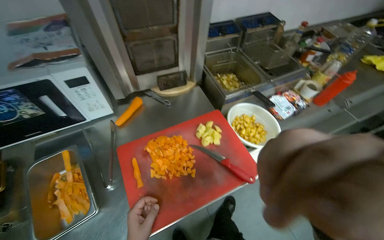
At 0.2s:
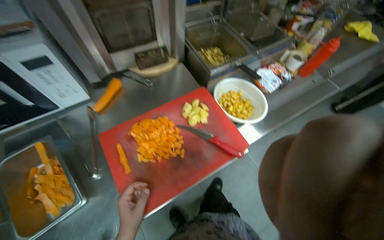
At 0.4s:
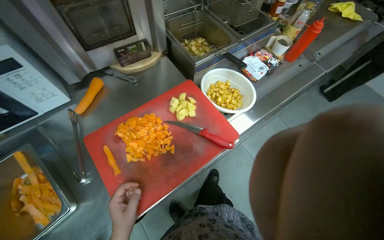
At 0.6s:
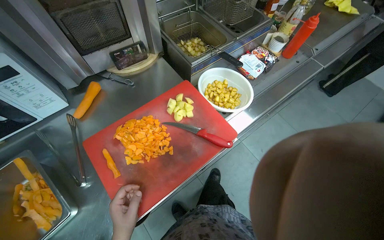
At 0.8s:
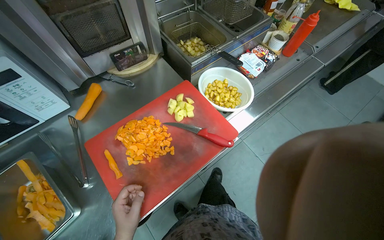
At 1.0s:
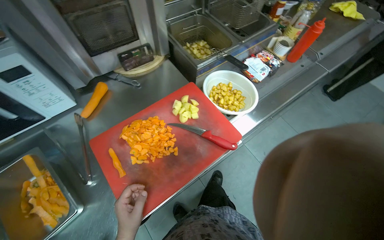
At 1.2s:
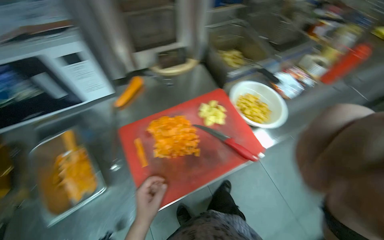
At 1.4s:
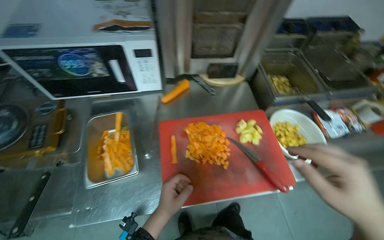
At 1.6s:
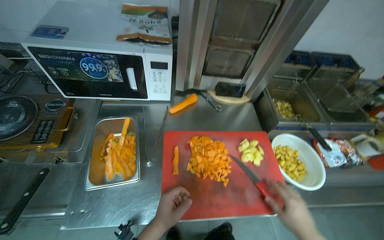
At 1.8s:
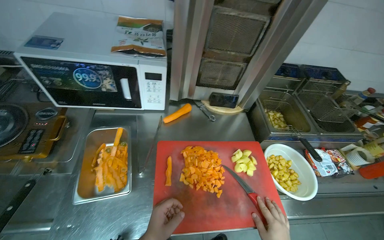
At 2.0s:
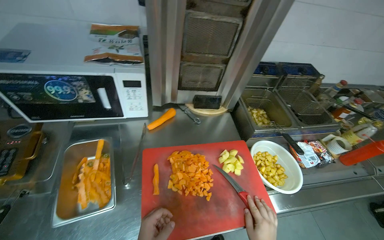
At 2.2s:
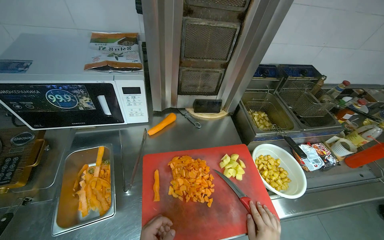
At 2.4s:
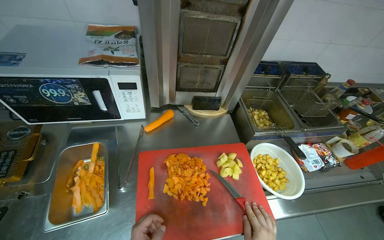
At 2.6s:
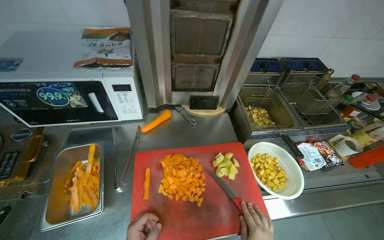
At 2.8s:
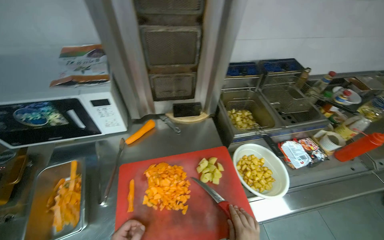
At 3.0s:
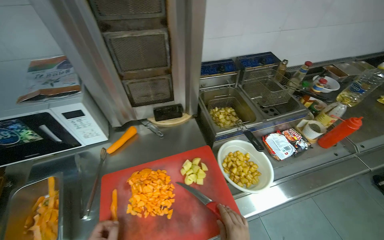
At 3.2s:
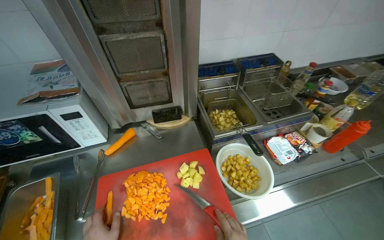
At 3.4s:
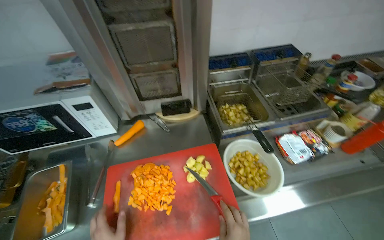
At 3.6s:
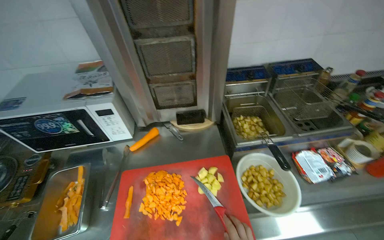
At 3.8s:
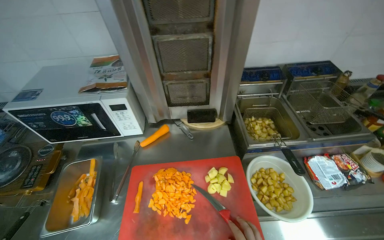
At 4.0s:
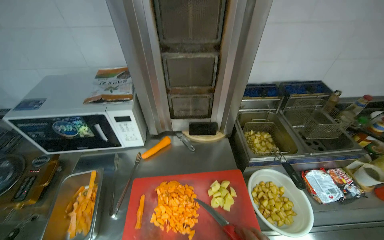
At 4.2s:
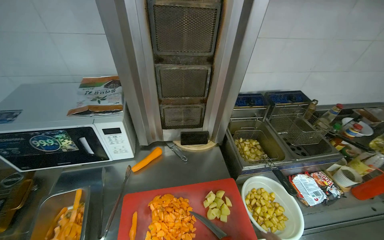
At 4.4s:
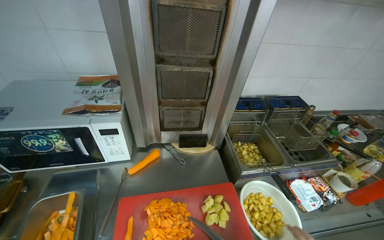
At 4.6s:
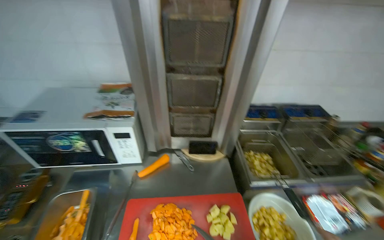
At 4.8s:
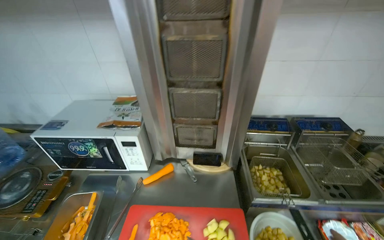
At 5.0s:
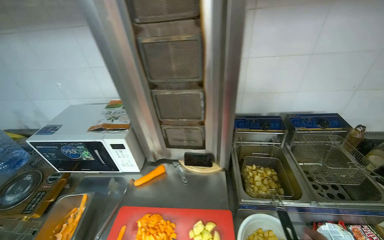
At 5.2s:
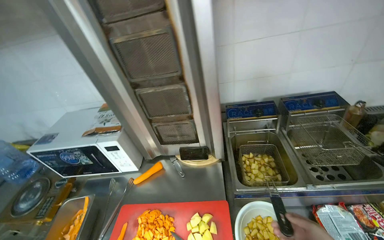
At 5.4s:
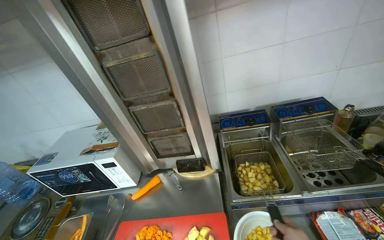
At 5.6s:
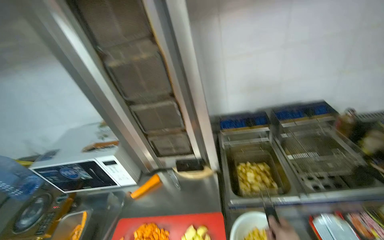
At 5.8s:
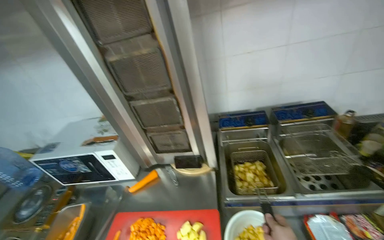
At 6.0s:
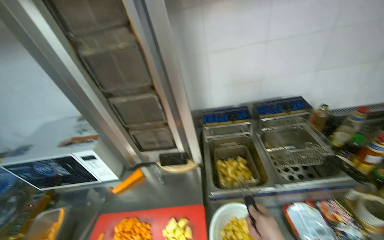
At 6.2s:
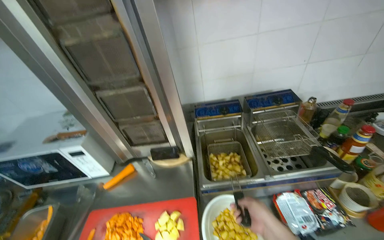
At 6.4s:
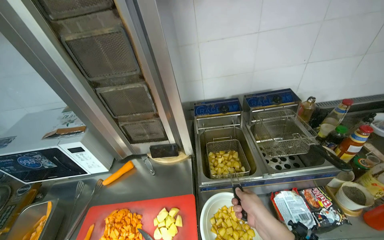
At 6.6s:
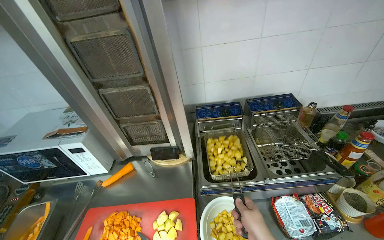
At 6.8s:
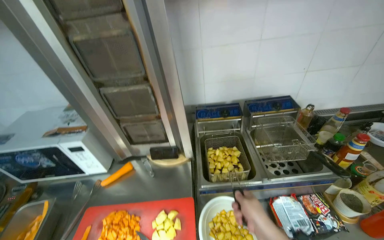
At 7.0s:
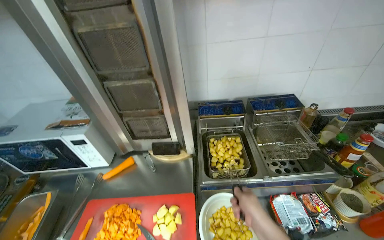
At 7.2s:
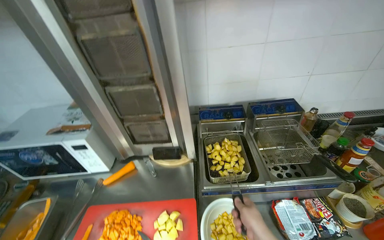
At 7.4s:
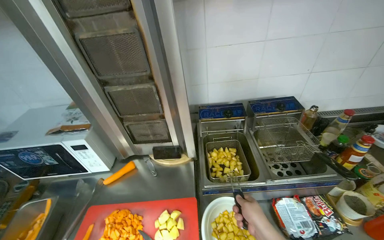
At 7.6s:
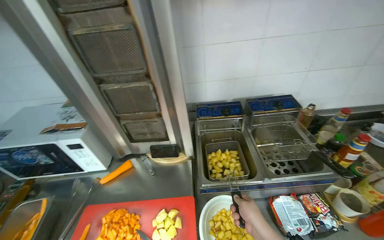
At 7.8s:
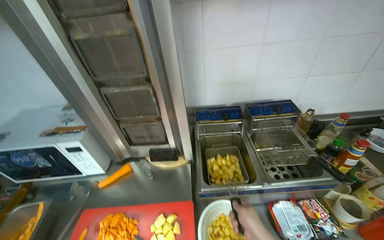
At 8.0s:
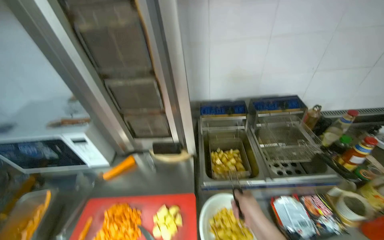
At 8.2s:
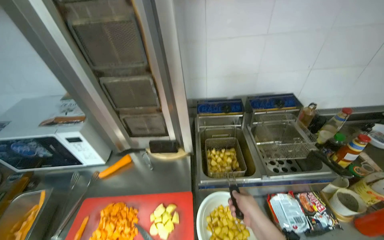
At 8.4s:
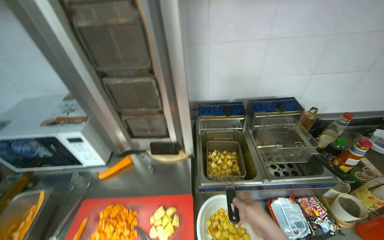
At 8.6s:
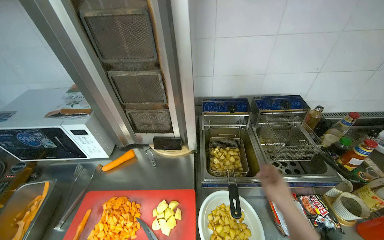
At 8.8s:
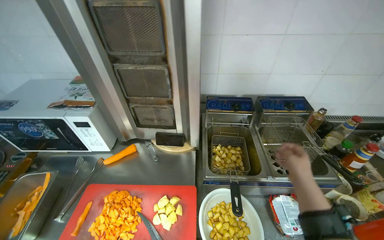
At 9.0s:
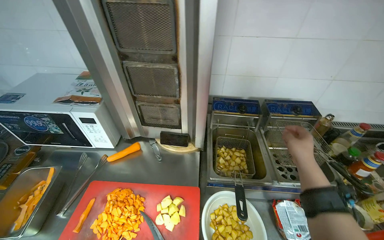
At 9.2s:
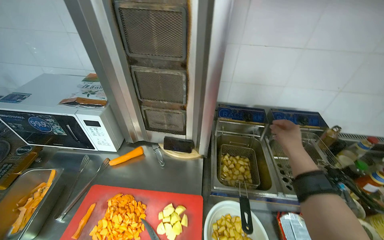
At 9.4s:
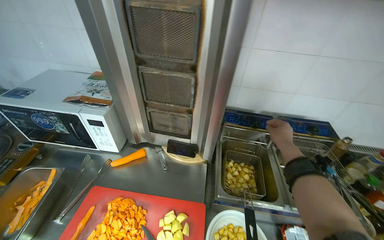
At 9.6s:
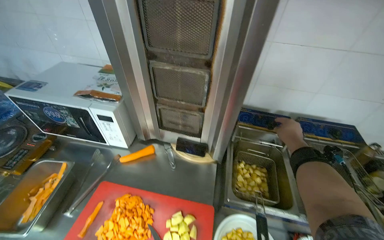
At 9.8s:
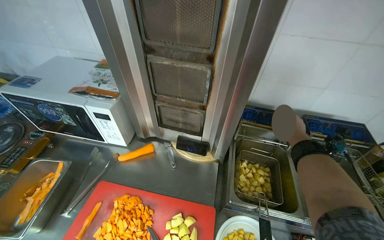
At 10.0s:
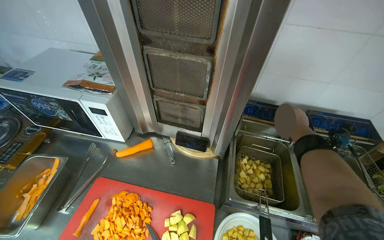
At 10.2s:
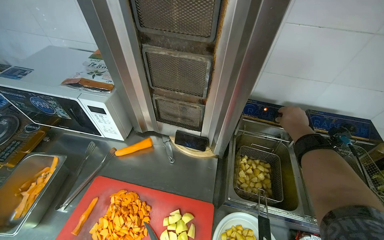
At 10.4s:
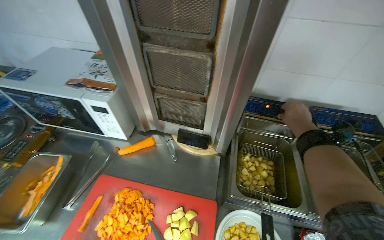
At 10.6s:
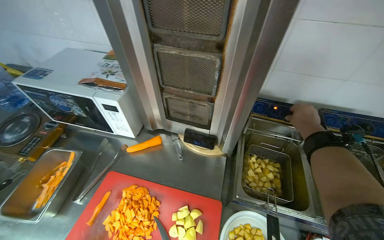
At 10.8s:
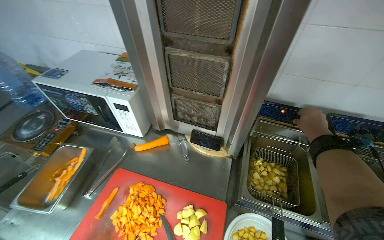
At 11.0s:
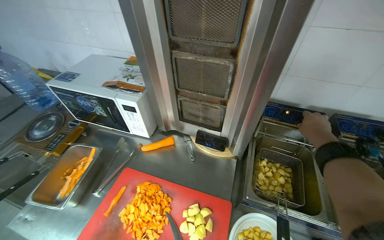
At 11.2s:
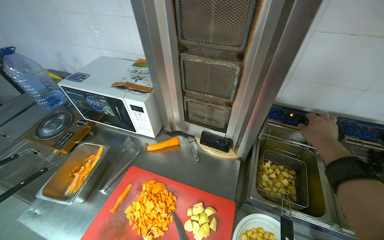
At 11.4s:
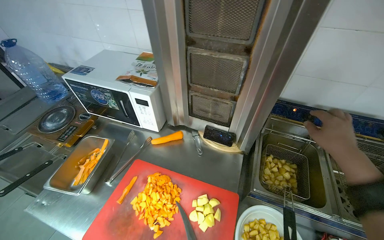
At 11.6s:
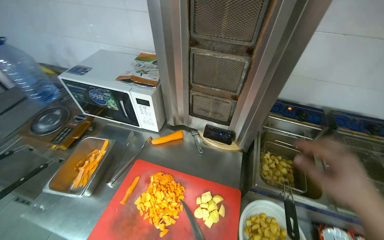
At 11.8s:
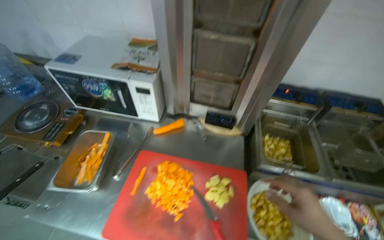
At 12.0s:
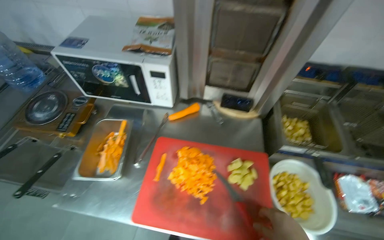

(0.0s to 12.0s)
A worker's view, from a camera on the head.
Job: preparing food.
The whole recording: Chopping carrots. The worker continues chopping carrots on a red cutting board.
4.4s - 6.0s: The camera is aimed roughly 15 degrees further to the left.
7.6s - 9.0s: The right hand is displaced up the picture and to the right by about 20 cm.
9.0s - 10.4s: The right hand shifts approximately 25 cm farther from the camera and up the picture.

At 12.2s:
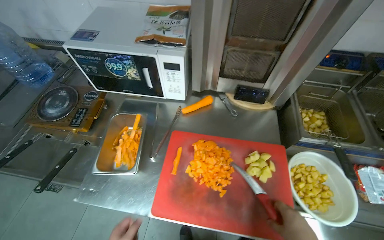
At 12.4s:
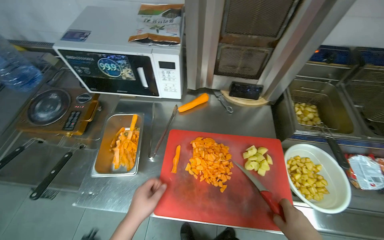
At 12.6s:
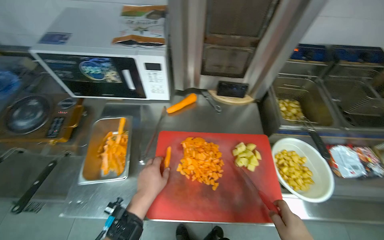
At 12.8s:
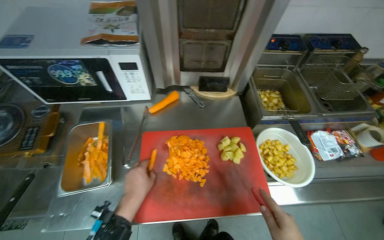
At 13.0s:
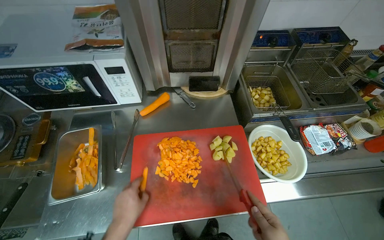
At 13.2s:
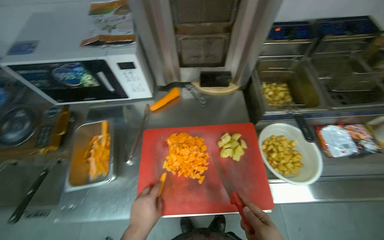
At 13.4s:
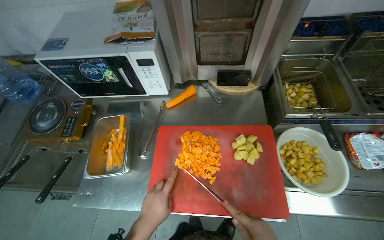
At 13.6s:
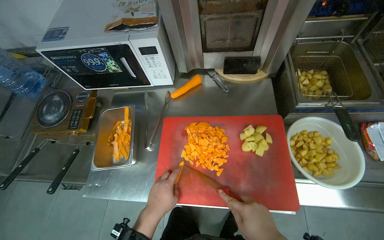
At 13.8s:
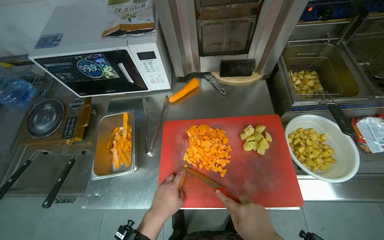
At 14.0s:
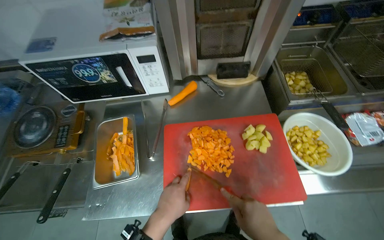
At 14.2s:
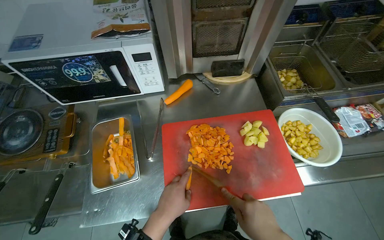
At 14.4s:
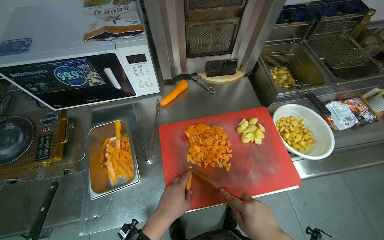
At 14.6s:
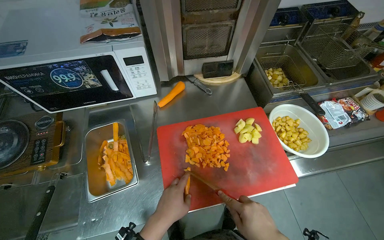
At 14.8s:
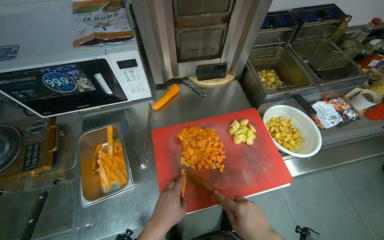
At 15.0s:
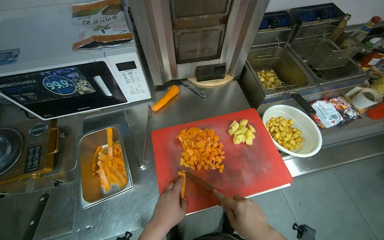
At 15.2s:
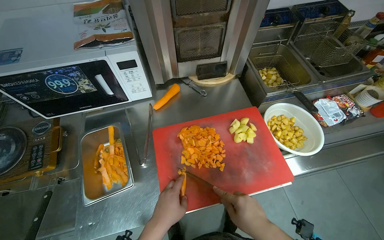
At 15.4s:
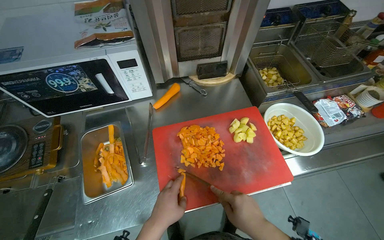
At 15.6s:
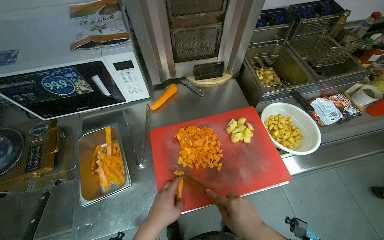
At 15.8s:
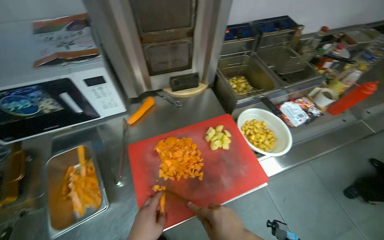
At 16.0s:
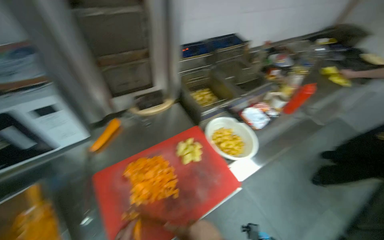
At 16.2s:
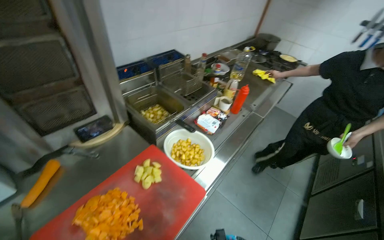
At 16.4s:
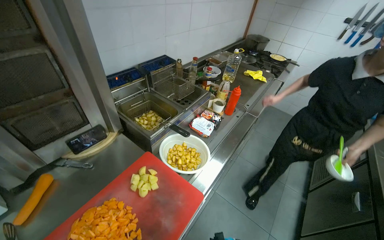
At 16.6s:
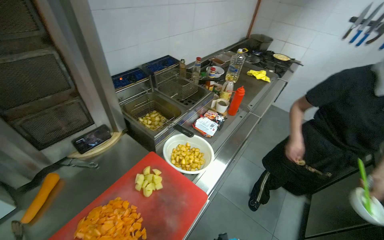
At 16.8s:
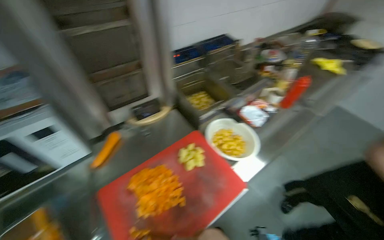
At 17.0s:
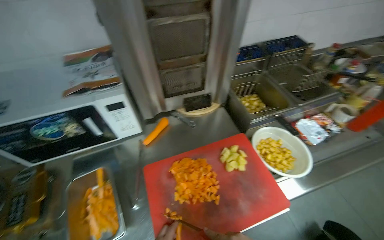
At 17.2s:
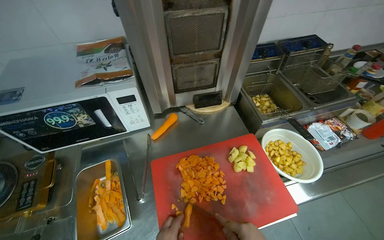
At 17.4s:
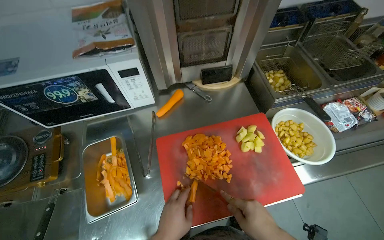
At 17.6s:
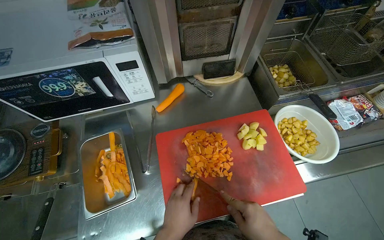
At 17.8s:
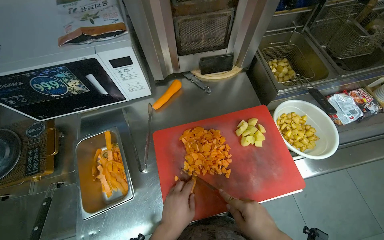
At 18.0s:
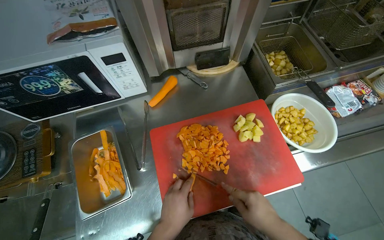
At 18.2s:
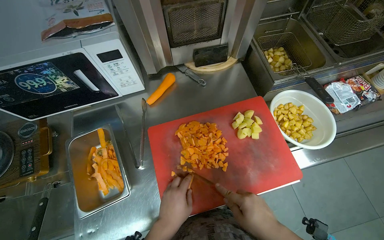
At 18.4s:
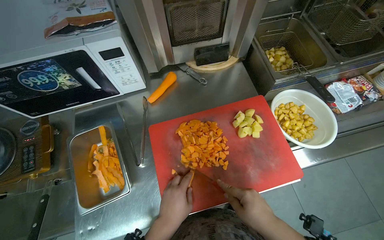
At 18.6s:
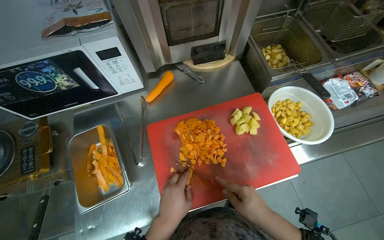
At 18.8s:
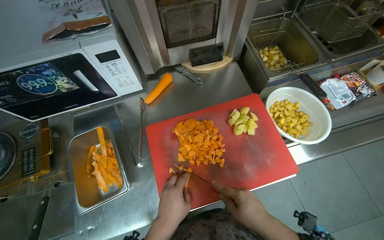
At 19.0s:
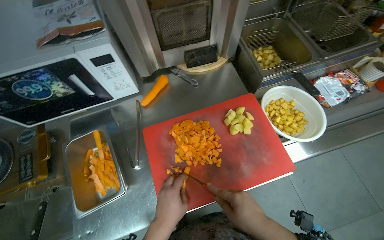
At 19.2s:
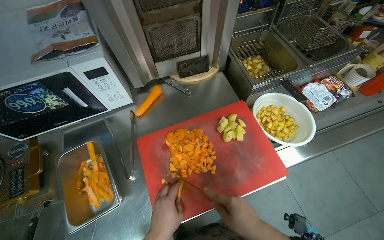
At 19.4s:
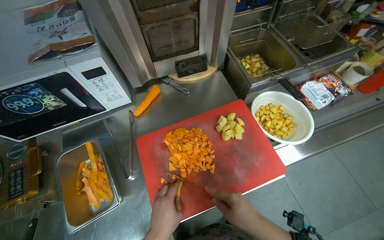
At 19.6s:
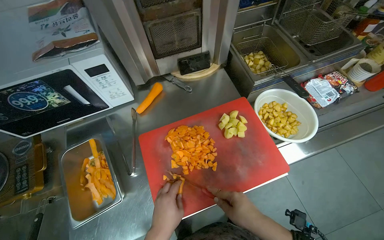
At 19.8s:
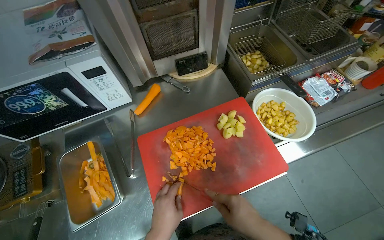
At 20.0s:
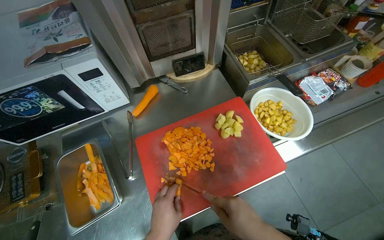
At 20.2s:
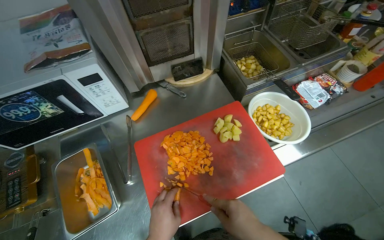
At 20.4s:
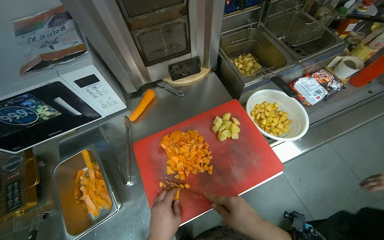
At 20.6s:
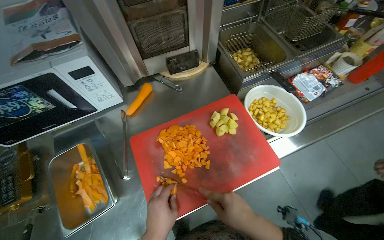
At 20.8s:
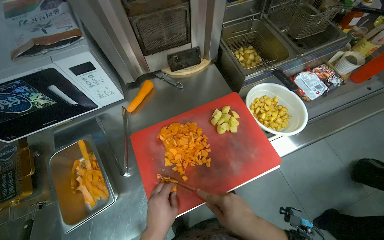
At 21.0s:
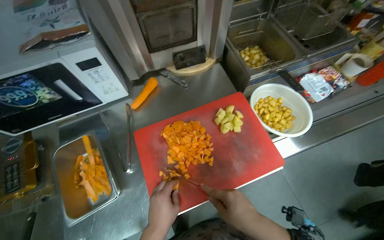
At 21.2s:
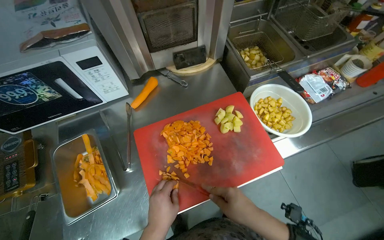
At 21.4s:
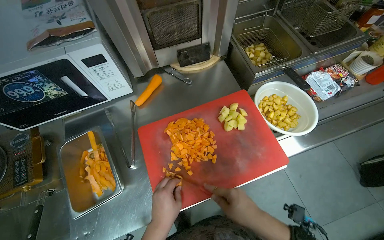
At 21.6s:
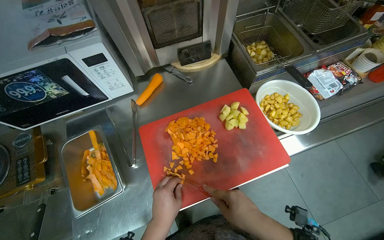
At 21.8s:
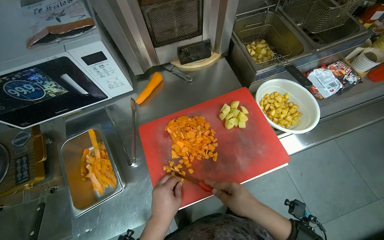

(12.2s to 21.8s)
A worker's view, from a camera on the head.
Job: preparing food.
The whole recording: Chopping carrots. The worker continues chopping carrots on a red cutting board.
17.0s - 18.6s: The view tips downward by approximately 15 degrees.
